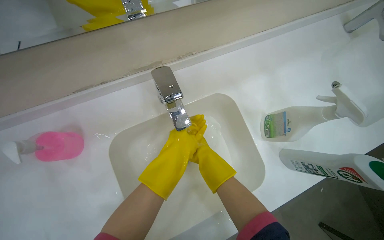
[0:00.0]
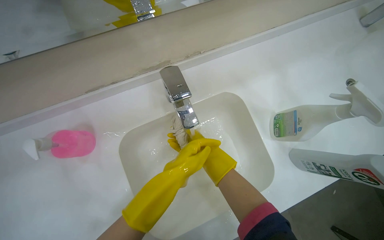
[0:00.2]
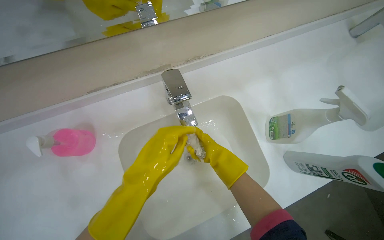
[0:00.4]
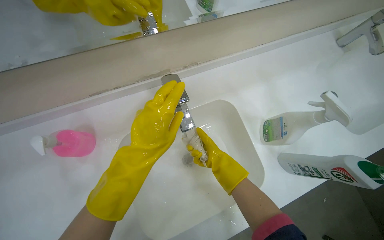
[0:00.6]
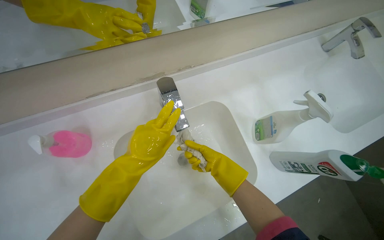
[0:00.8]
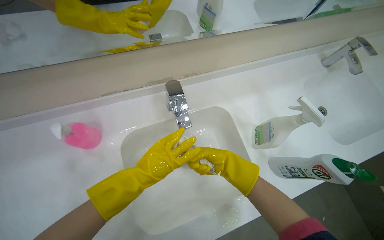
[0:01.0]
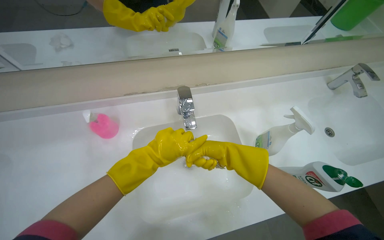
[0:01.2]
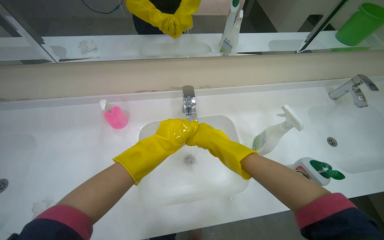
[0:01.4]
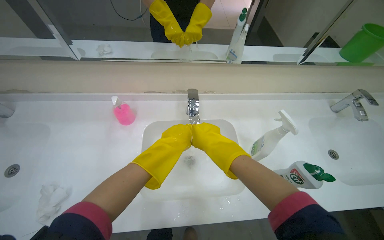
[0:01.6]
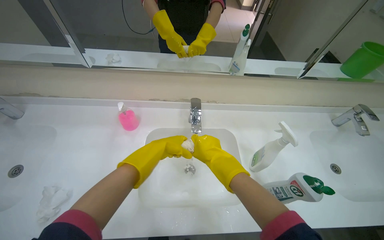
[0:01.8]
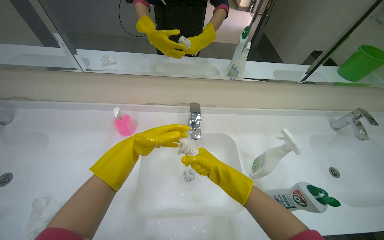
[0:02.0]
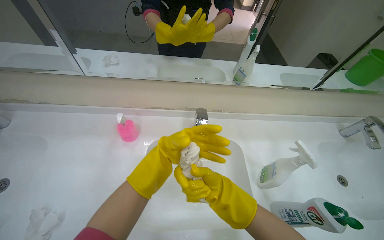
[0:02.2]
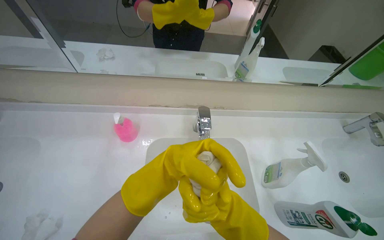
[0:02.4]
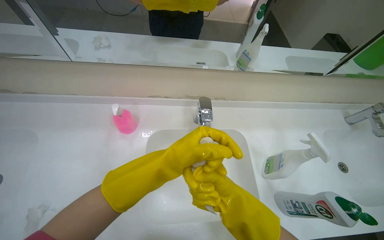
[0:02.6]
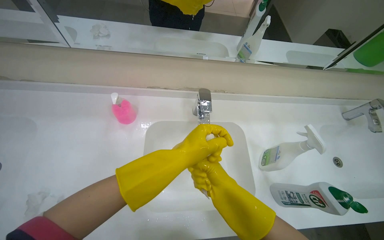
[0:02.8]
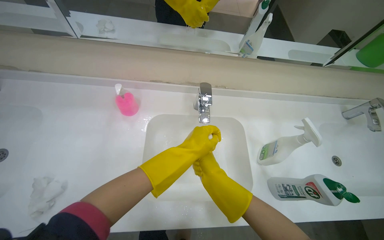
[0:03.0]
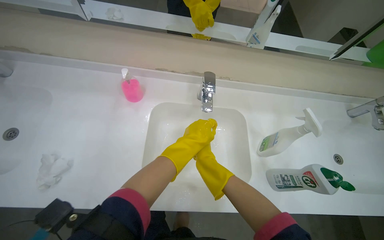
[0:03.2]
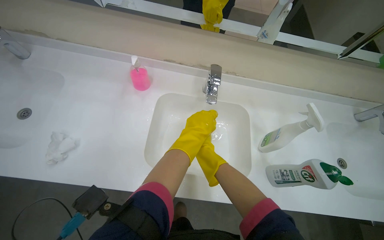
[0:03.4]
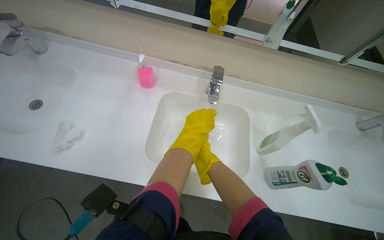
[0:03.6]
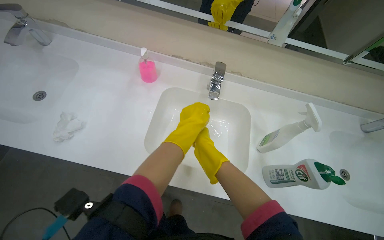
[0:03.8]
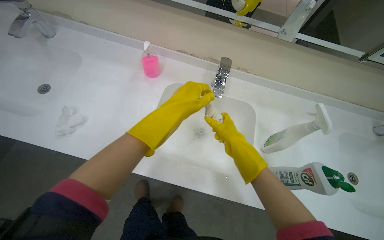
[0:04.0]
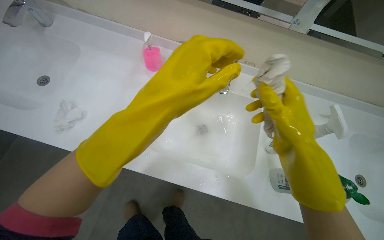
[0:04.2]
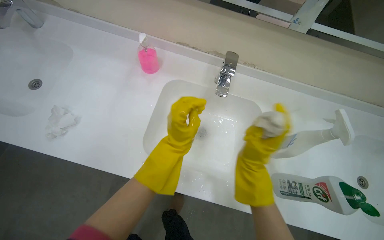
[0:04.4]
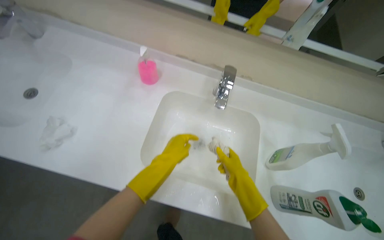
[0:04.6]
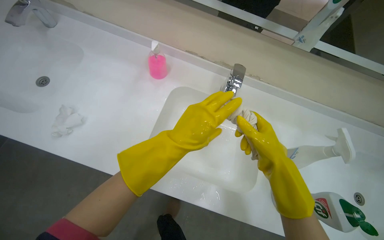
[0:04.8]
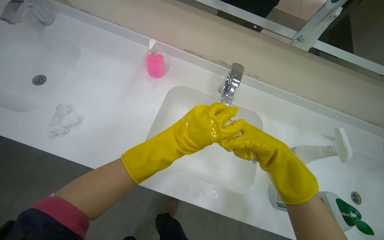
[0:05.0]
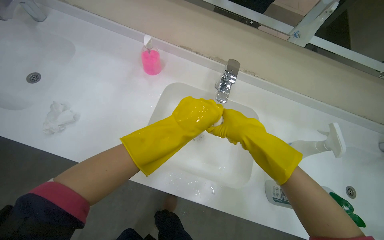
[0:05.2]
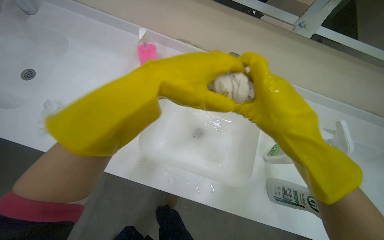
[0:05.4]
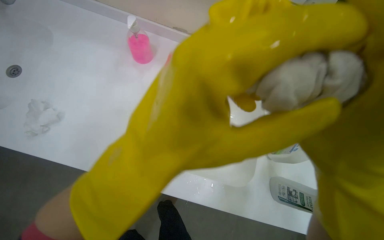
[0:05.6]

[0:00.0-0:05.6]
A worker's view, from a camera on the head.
Job: preparing cleaning supplies.
The whole recording: Washing cleaning cloth. The worker washes a cleaning cloth in the sink.
0:00.0 to 0:01.4: The wearer looks approximately 20 degrees further upward. The right hand moves some 15 cm to the left and comes back.
0:02.8 to 0:04.2: The right hand goes about 25 cm nearer to the camera and to the right; the left hand goes roughly 15 cm nearer to the camera.
0:04.2 to 0:05.6: The left hand reaches about 20 cm farther from the camera, then returns.

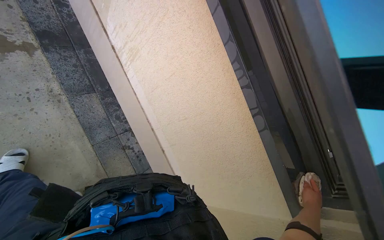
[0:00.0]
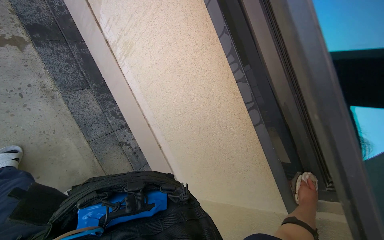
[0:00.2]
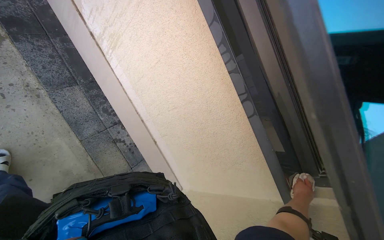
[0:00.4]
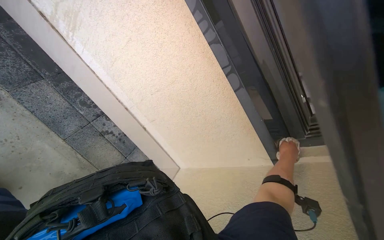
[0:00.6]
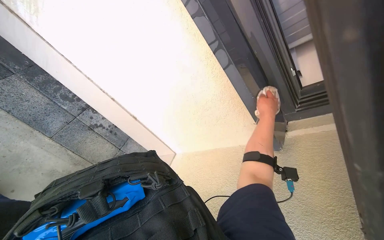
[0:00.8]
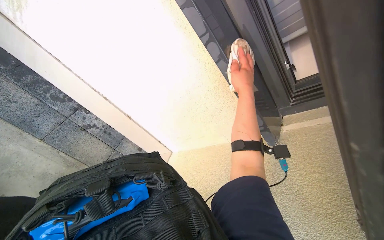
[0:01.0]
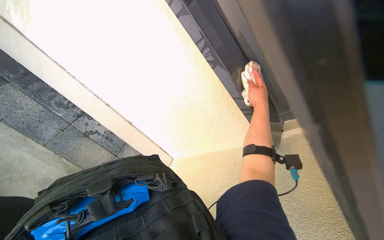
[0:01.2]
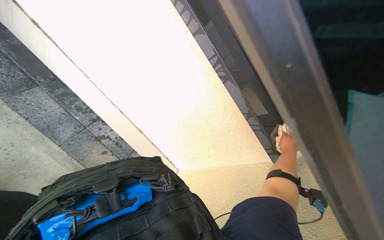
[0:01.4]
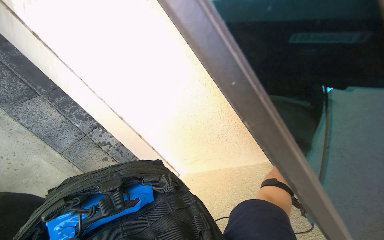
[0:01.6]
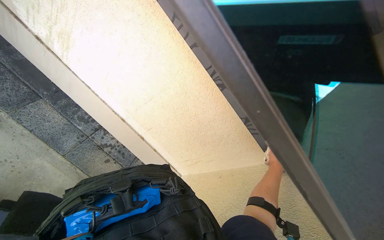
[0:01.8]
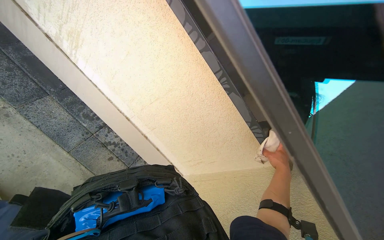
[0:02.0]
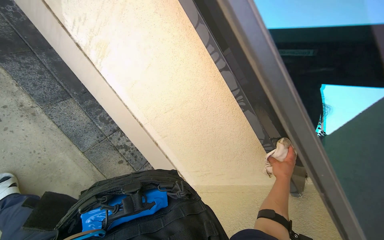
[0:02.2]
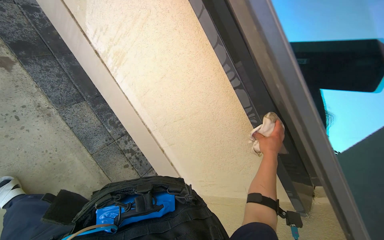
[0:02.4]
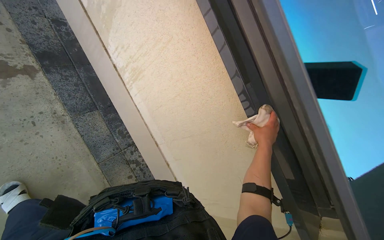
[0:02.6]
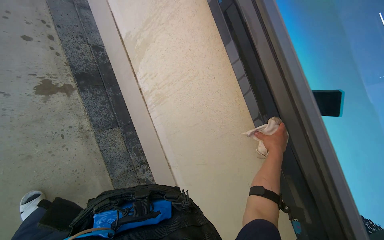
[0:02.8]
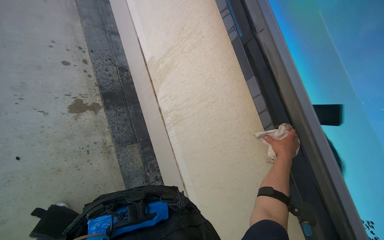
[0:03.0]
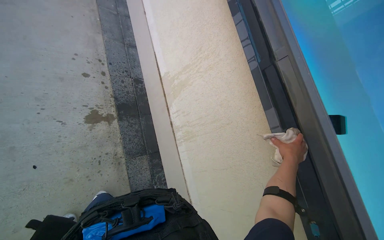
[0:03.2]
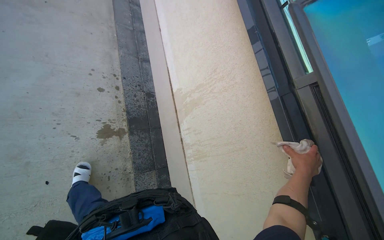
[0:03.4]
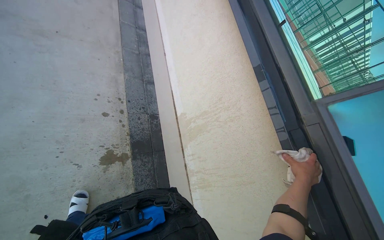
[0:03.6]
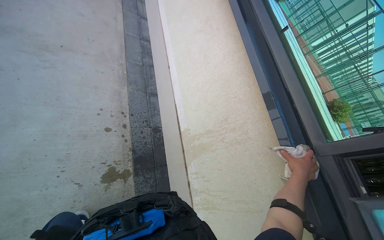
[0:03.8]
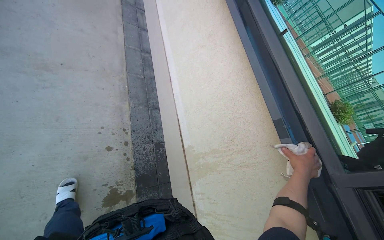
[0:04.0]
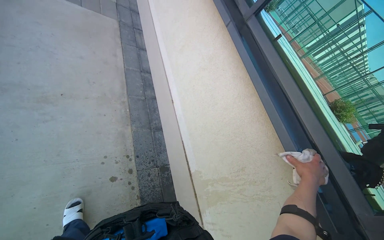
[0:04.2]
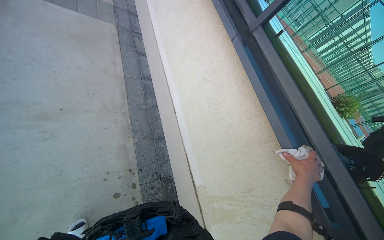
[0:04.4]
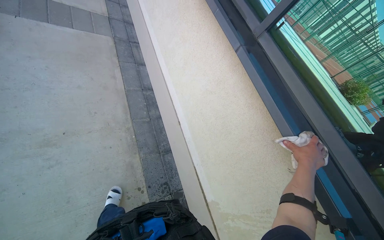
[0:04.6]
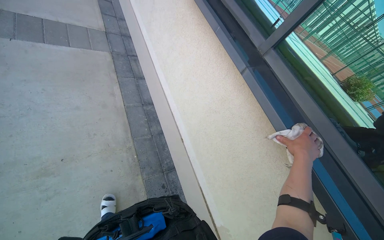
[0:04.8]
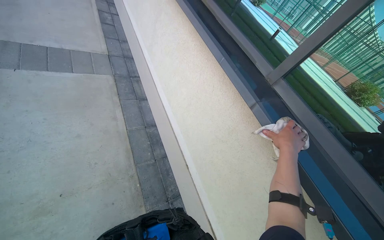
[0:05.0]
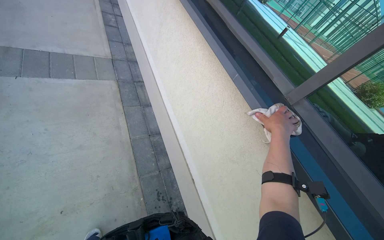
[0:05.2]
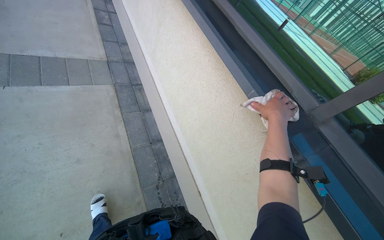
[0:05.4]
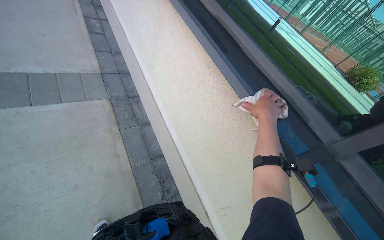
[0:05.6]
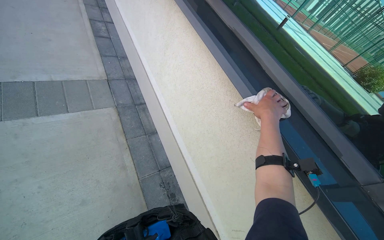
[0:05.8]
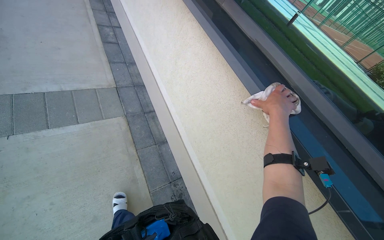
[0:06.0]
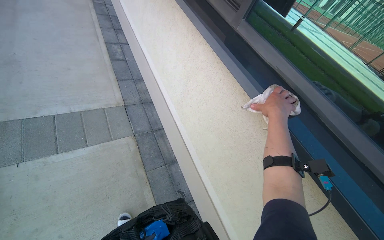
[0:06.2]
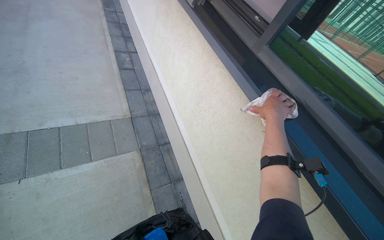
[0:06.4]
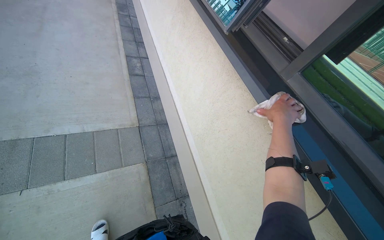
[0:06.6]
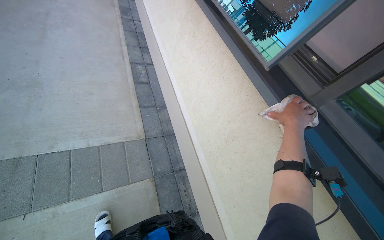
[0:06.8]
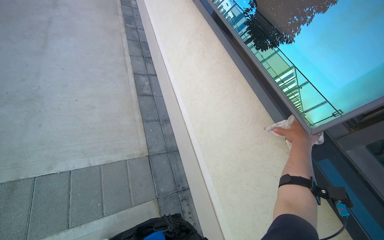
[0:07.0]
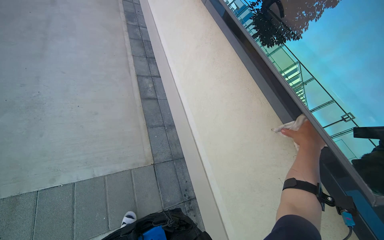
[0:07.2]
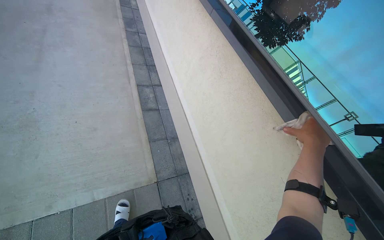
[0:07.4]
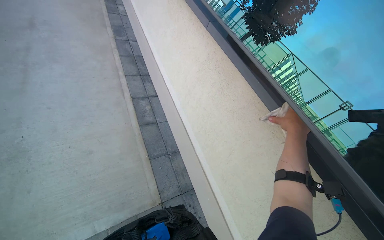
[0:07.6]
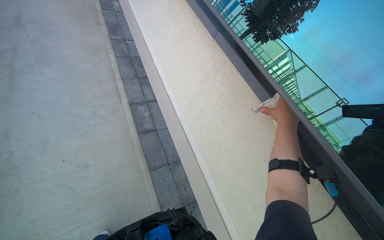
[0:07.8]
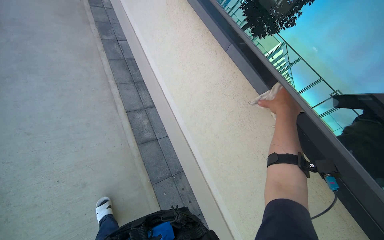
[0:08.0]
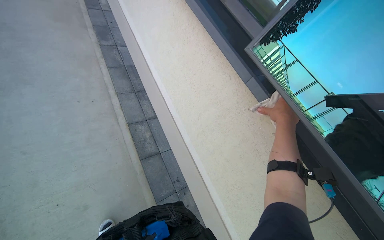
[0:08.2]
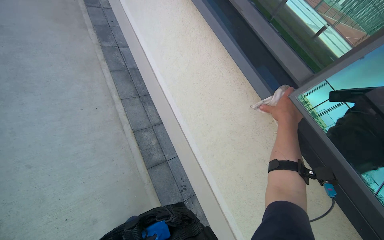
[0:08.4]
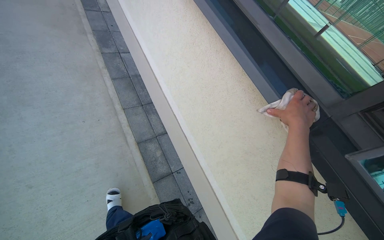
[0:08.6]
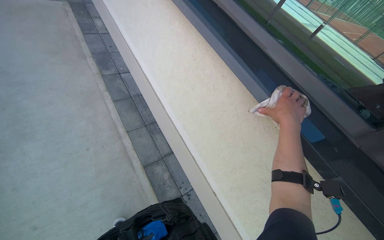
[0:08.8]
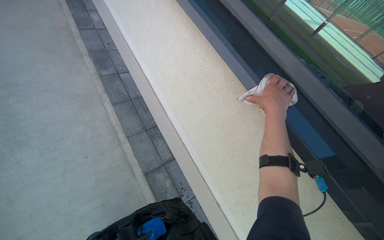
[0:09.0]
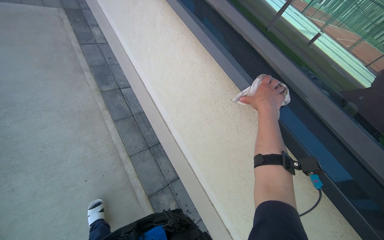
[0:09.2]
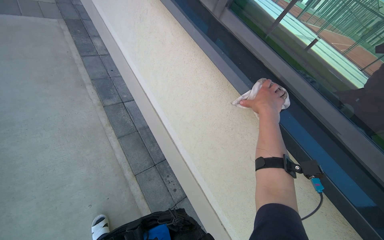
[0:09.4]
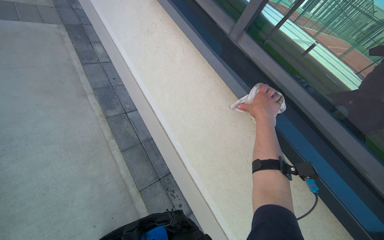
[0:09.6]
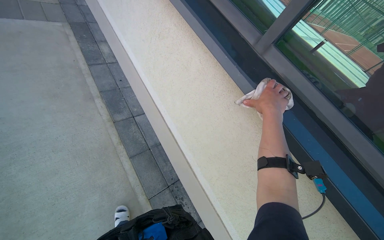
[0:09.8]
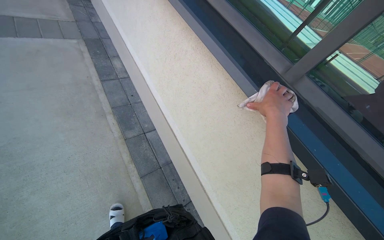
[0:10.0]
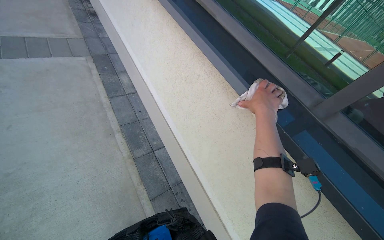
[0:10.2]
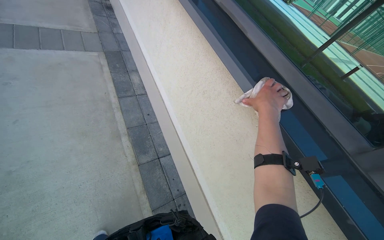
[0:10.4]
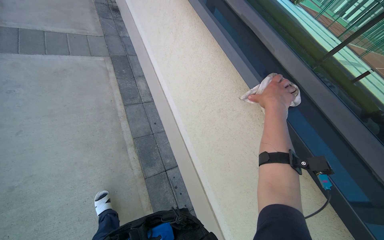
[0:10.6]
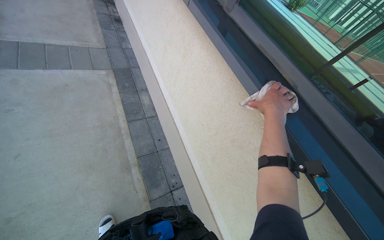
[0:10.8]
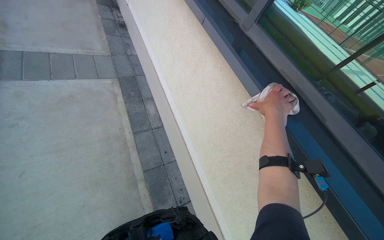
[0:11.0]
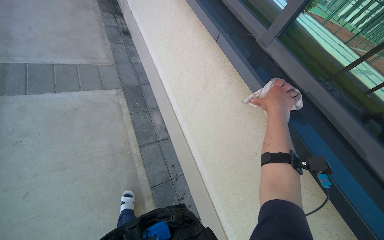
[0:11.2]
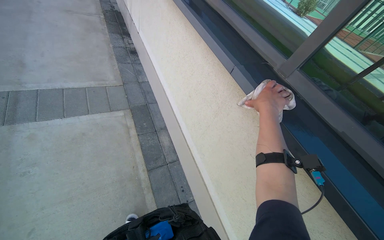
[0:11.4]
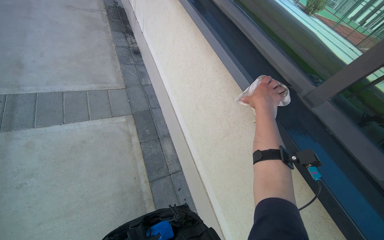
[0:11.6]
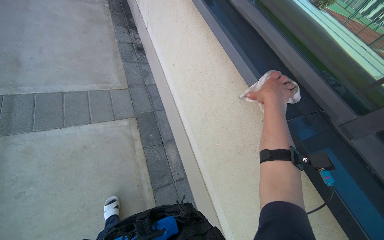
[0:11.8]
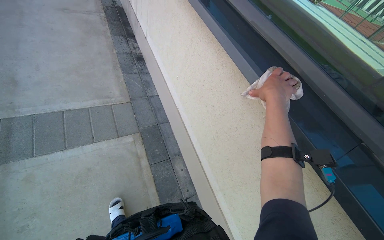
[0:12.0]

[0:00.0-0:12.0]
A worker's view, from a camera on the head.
Job: wiping surfaces.
The whole recording: Cleaning wall next to window. The worker wipes the window sills and frames with a wet cloth.
0:01.6 to 0:03.0: The head turns to the left by roughly 25 degrees. The view tips upward by some 20 degrees. The right hand goes about 60 cm up the picture.
0:03.0 to 0:04.4: The wearer moves approximately 90 cm.
0:04.4 to 0:06.0: The wearer moves some 1 m.
0:06.0 to 0:07.6: The head travels some 1.5 m.
0:07.6 to 0:09.0: The camera is carried roughly 1 m.
0:09.0 to 0:10.4: The head travels some 1 m.
0:10.4 to 0:12.0: The camera travels some 1 m.

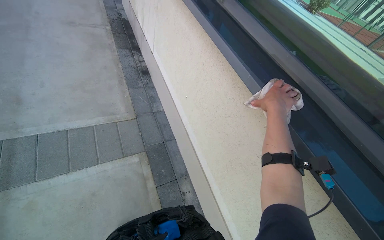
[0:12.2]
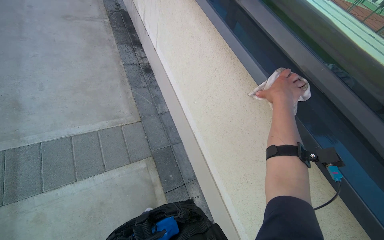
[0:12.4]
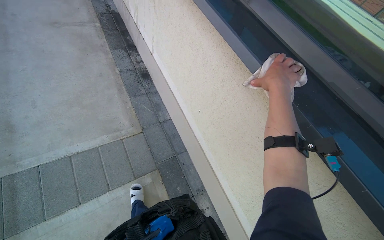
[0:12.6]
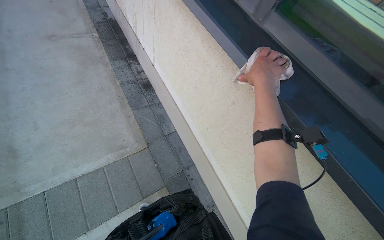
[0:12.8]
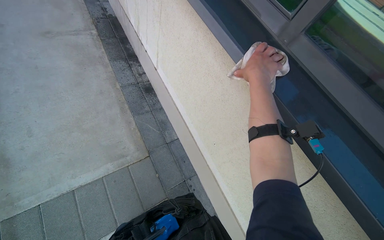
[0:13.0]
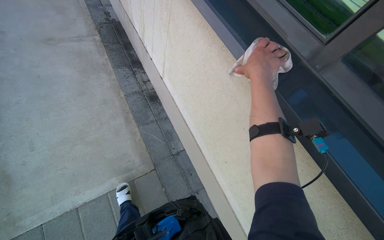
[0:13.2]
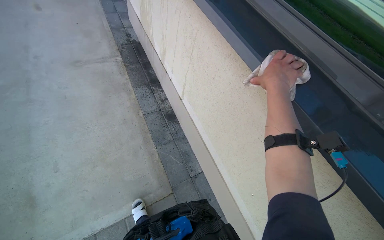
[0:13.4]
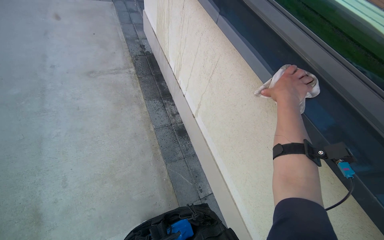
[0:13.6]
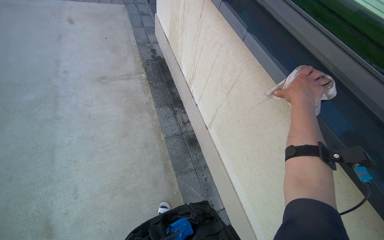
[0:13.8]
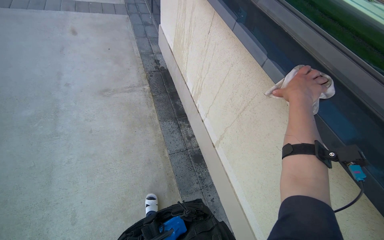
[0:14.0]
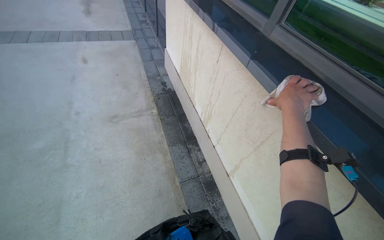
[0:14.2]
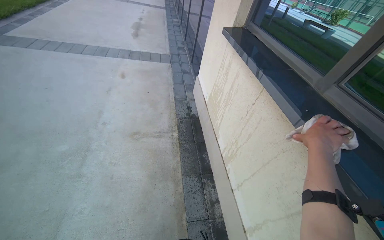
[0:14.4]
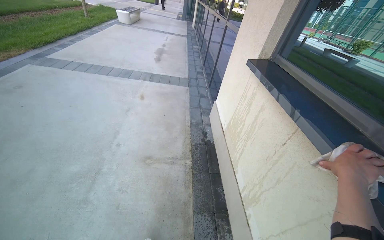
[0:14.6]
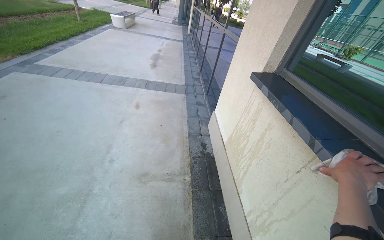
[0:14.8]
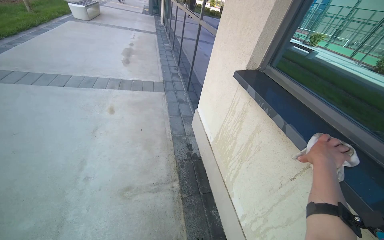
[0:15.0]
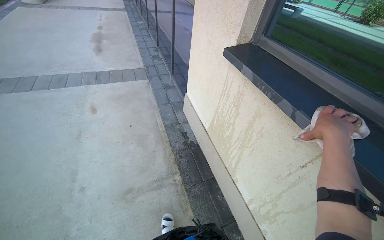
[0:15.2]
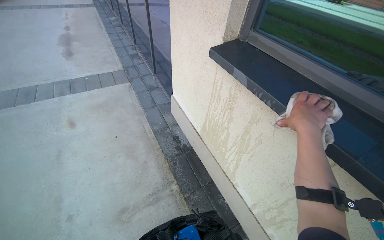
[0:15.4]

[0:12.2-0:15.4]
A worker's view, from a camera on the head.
Job: wiping surfaces.
The whole recording: Cleaning wall next to window. The worker wipes the window sills and frames with a wet cloth.
0:12.2 to 0:13.8: The wearer moves roughly 1 m.
0:13.8 to 0:15.4: The wearer moves approximately 1 m.
